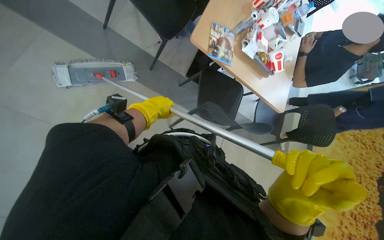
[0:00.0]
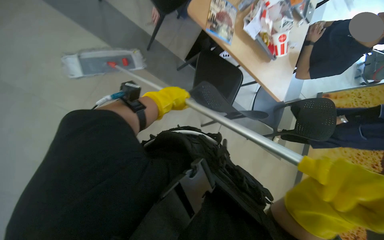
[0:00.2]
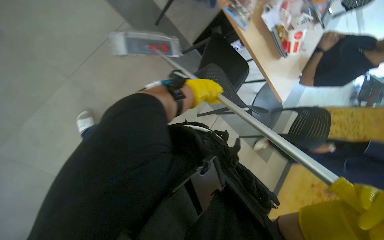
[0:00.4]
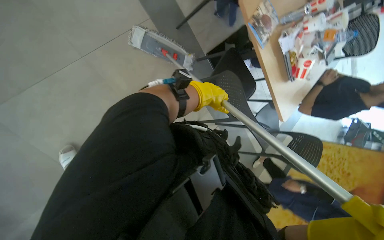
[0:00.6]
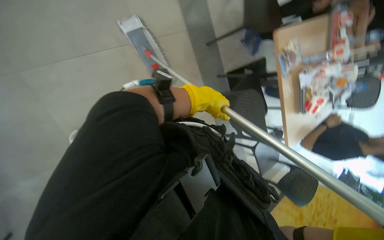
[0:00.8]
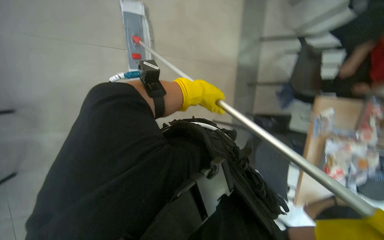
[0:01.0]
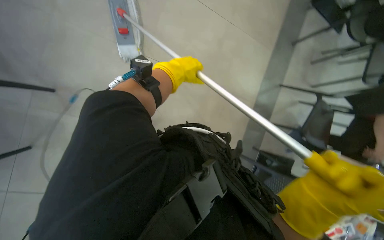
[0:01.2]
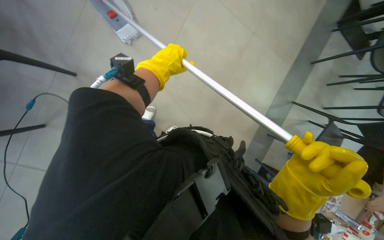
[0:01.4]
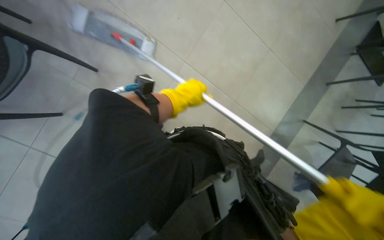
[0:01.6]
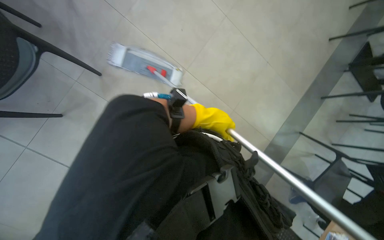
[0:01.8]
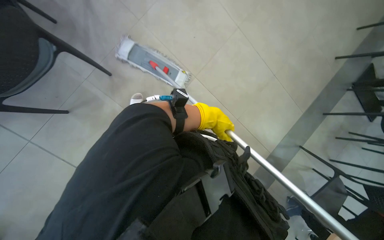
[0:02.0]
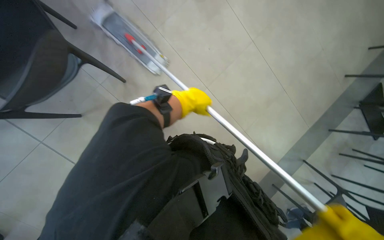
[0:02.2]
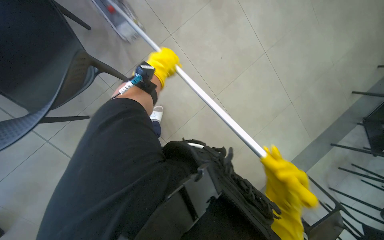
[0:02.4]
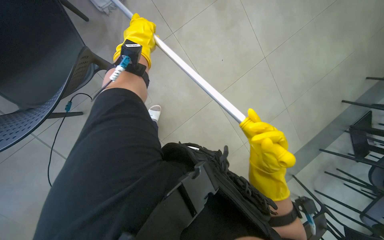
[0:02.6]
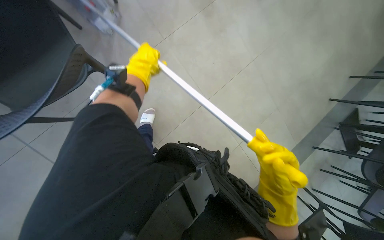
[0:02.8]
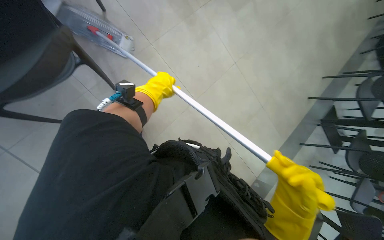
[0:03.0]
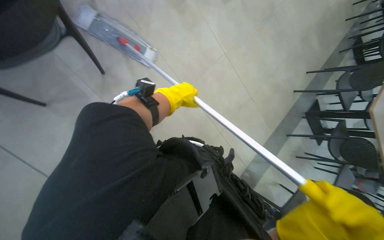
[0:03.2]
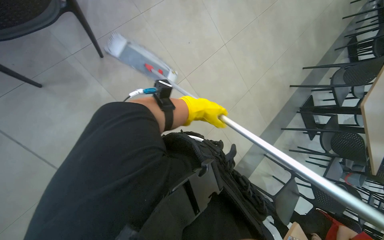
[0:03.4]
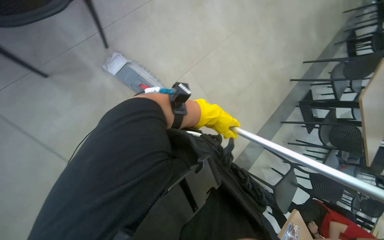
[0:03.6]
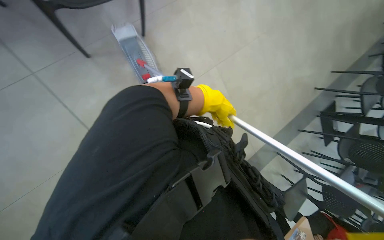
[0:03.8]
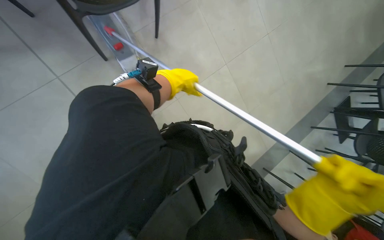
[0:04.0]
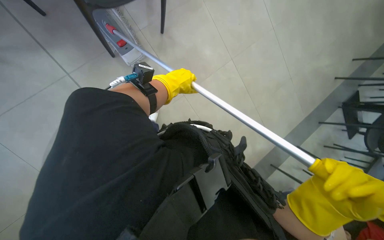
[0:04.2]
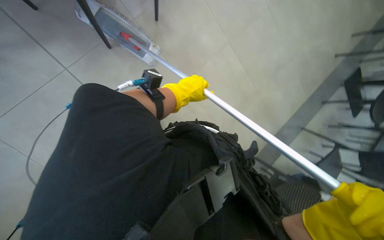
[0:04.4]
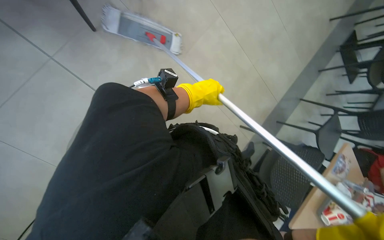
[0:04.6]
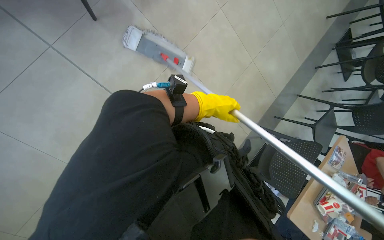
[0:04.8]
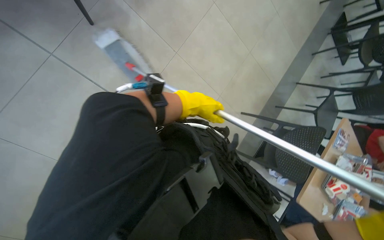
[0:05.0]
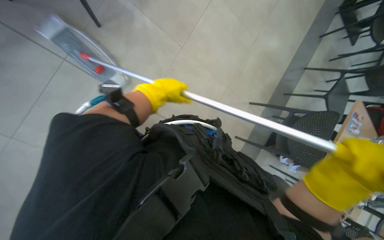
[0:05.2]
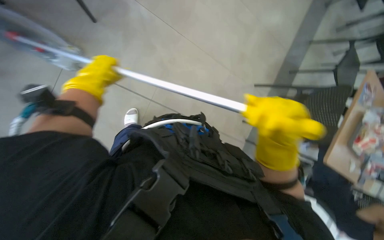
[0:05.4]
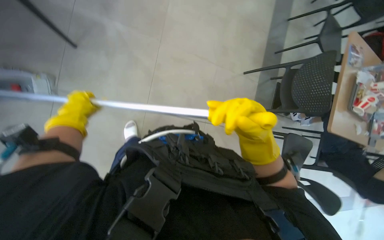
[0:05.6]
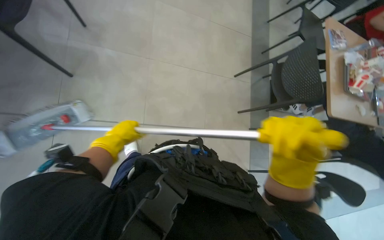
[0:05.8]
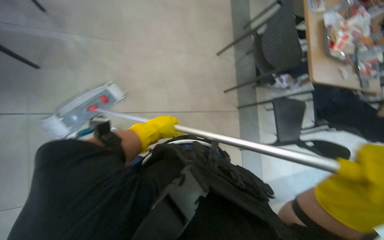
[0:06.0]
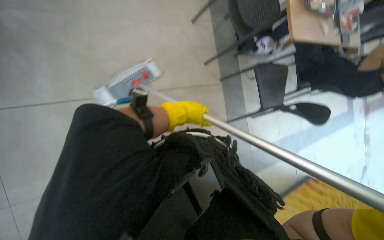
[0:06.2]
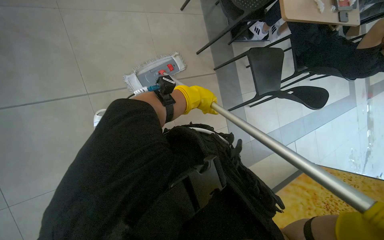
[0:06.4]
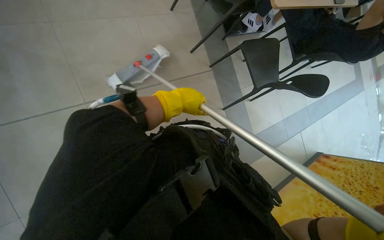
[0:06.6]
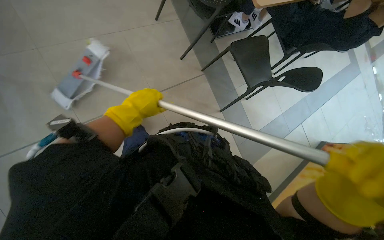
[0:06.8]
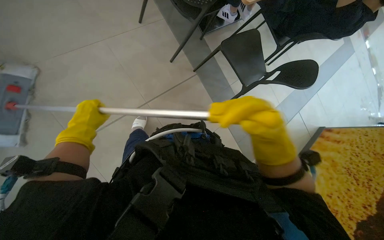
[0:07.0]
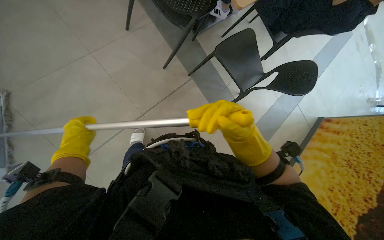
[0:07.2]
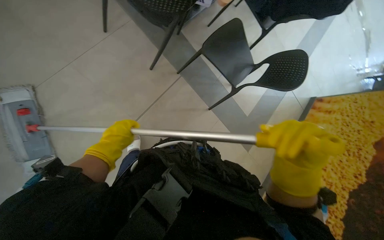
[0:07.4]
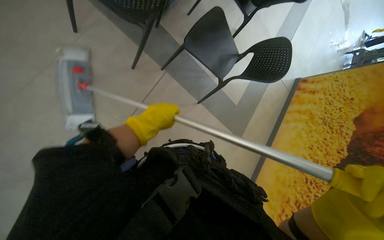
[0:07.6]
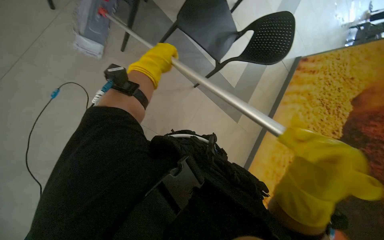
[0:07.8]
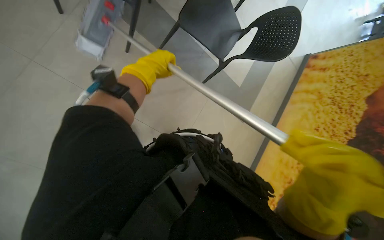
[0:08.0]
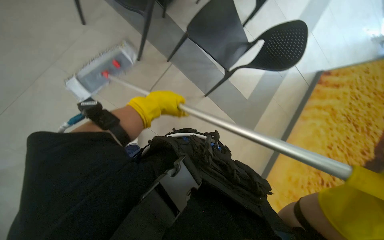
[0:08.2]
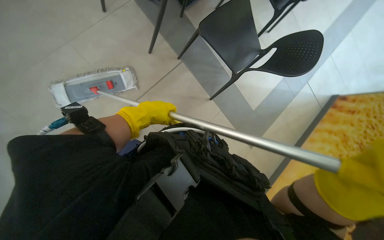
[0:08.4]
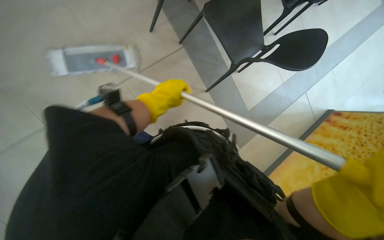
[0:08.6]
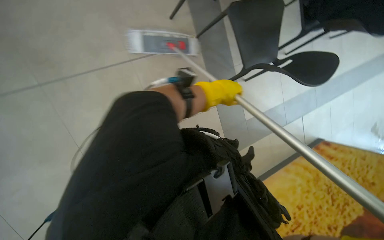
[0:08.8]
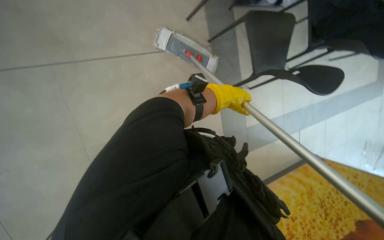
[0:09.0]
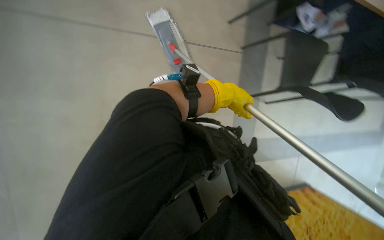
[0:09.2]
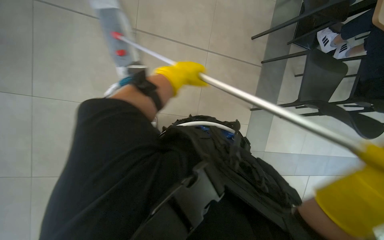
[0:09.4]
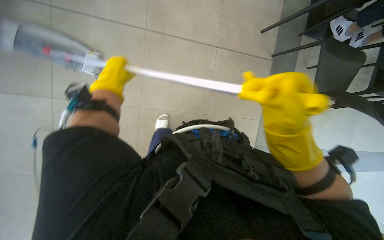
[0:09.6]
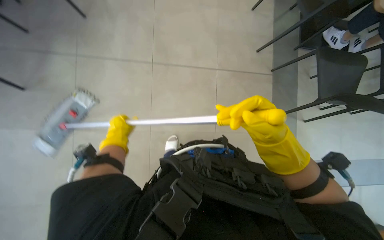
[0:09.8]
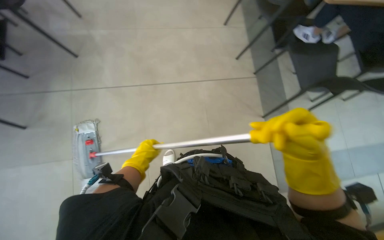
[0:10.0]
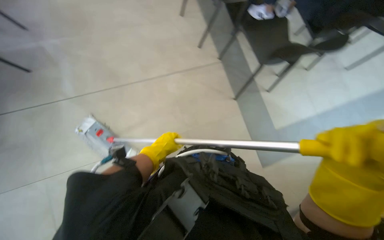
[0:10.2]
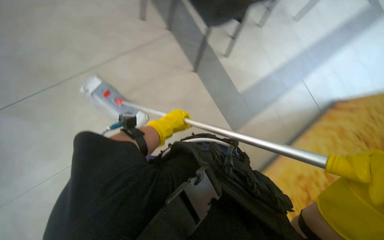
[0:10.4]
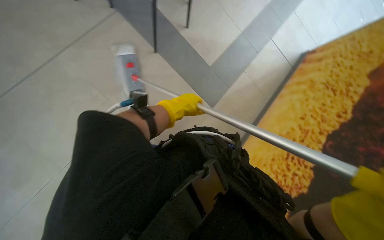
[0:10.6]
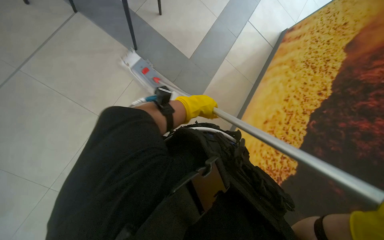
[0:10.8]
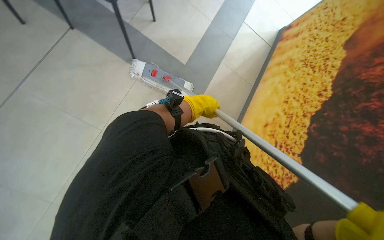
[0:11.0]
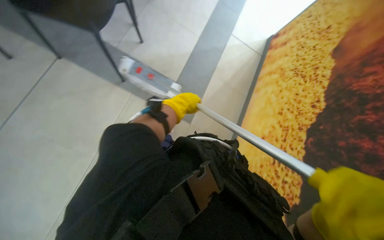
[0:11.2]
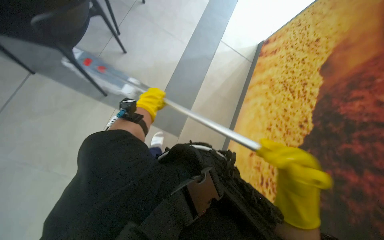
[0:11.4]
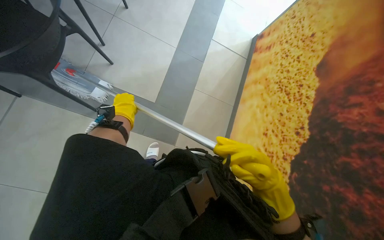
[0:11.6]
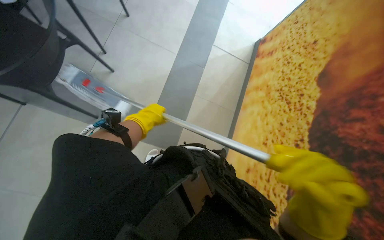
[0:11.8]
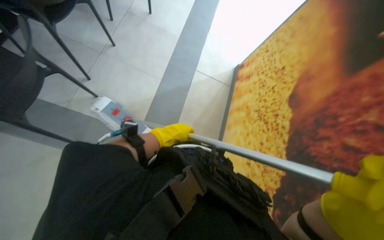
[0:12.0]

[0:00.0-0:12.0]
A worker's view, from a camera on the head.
Job: mopping floor.
The whole recording: Mopping the floor. The worker mops the floor with a flat mop, pausing to rinse and wring the mop head.
0:00.0 to 0:01.6: The wearer moves some 70 cm. The view tilts some 25 degrees upward. The scene turns roughly 90 degrees clockwise in the picture.
0:01.6 to 0:03.0: The left hand moves to the left, some 15 cm.
0:04.4 to 0:06.0: The scene turns approximately 45 degrees counterclockwise in the picture.
0:06.0 to 0:07.6: The camera is carried about 60 cm. The camera pitches downward, by about 25 degrees. Everything in view rotates about 45 degrees counterclockwise.
0:07.6 to 0:09.0: The scene rotates clockwise by about 40 degrees.
0:09.0 to 0:10.4: The left hand heads to the left, covering roughly 50 cm.
0:10.4 to 0:12.0: The camera travels roughly 90 cm. Everything in view rotates about 40 degrees counterclockwise.

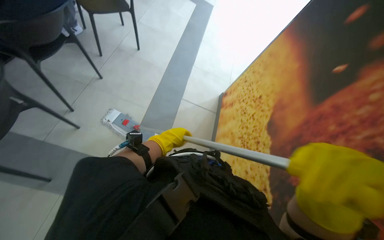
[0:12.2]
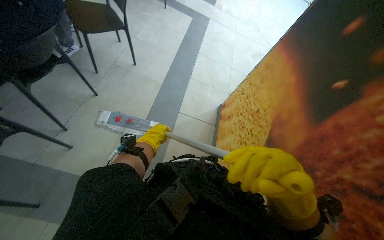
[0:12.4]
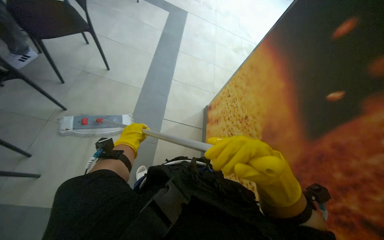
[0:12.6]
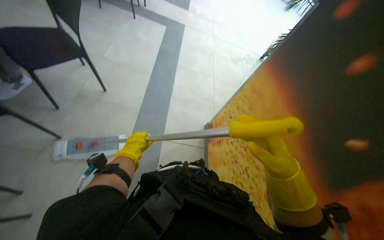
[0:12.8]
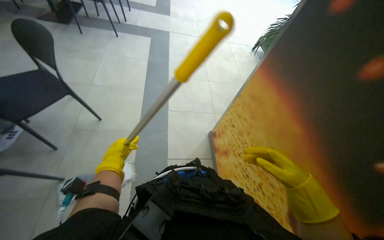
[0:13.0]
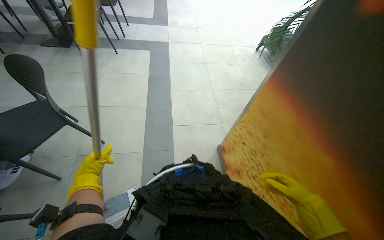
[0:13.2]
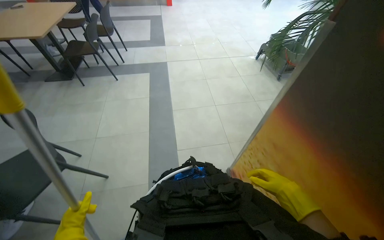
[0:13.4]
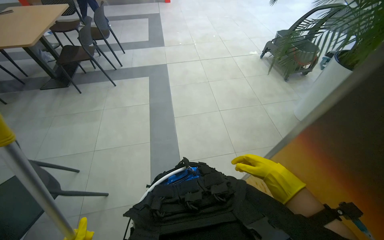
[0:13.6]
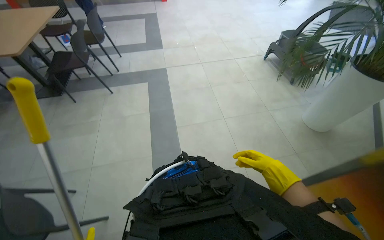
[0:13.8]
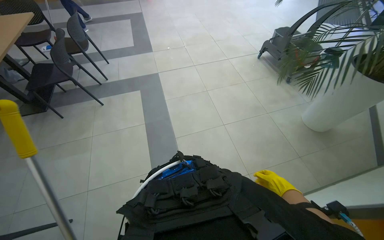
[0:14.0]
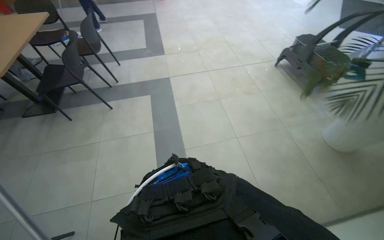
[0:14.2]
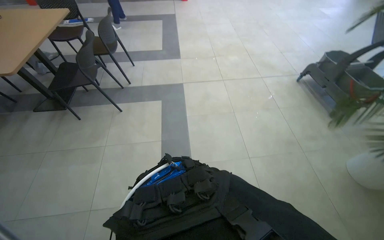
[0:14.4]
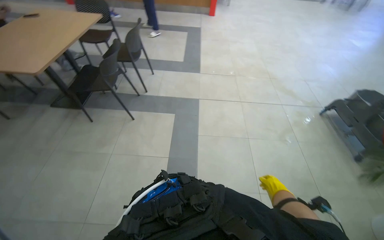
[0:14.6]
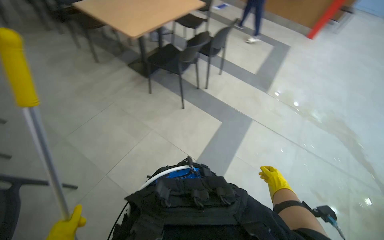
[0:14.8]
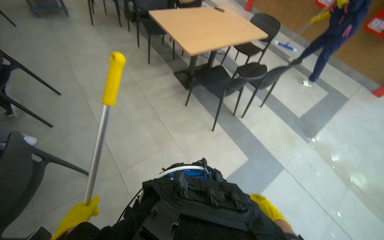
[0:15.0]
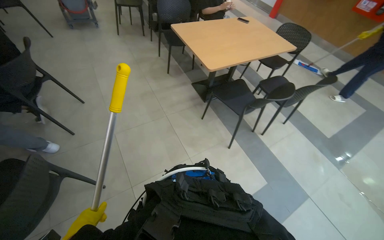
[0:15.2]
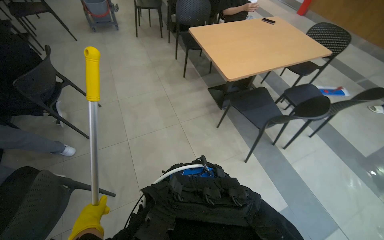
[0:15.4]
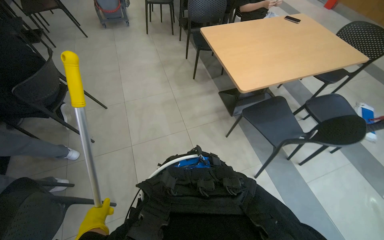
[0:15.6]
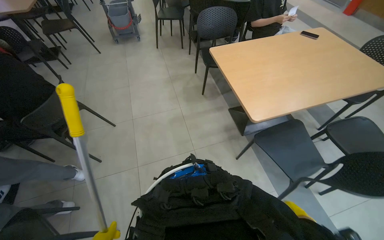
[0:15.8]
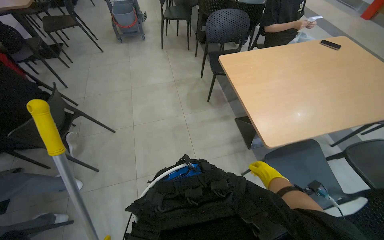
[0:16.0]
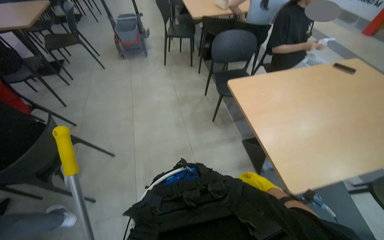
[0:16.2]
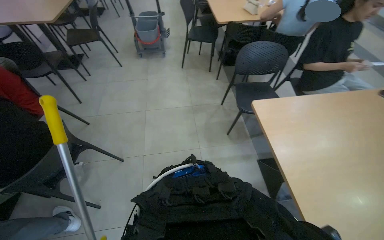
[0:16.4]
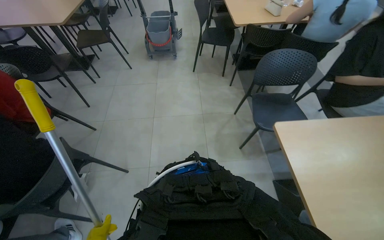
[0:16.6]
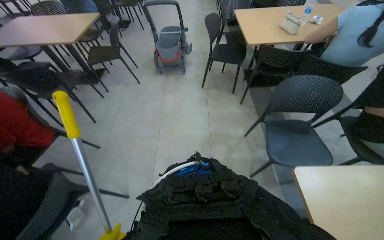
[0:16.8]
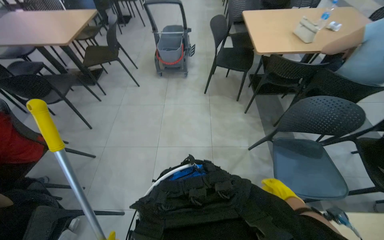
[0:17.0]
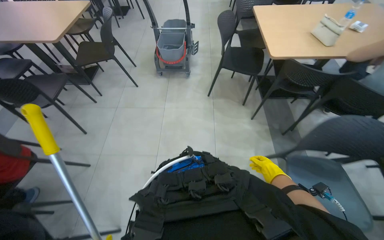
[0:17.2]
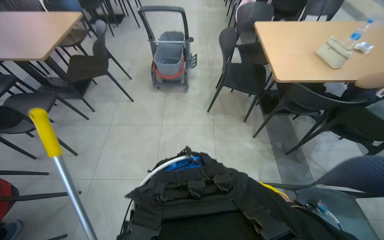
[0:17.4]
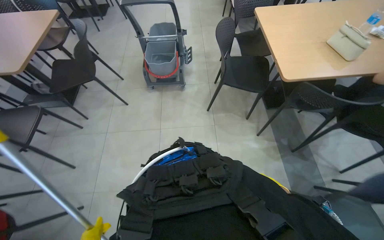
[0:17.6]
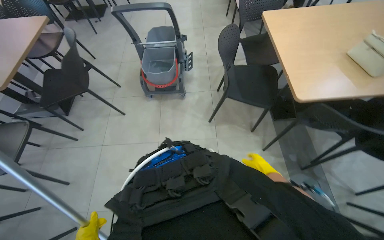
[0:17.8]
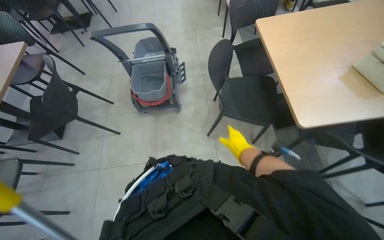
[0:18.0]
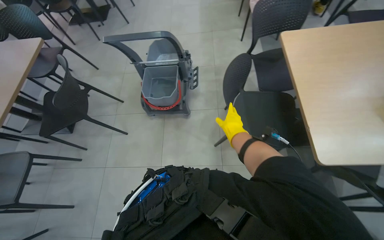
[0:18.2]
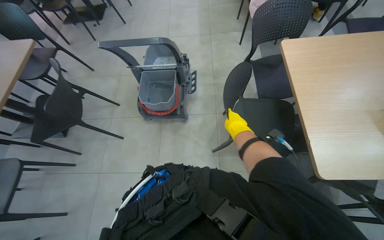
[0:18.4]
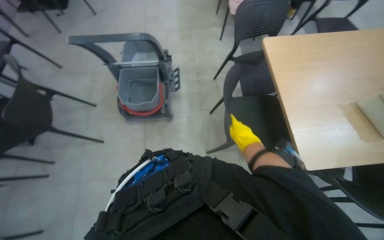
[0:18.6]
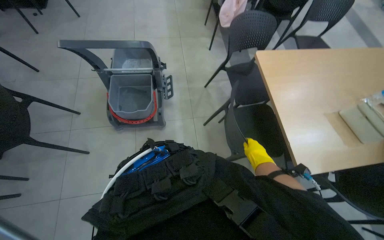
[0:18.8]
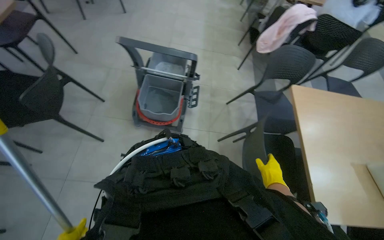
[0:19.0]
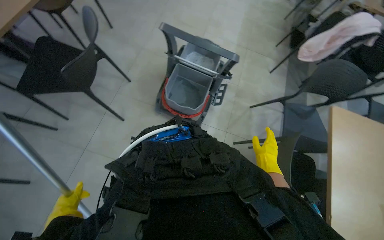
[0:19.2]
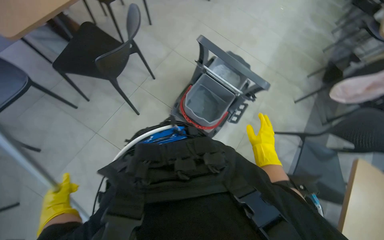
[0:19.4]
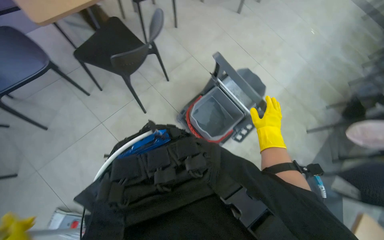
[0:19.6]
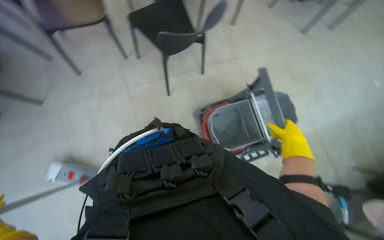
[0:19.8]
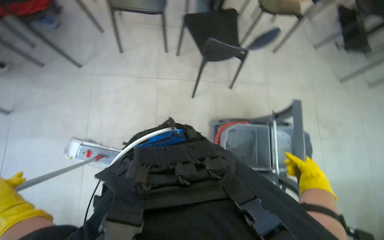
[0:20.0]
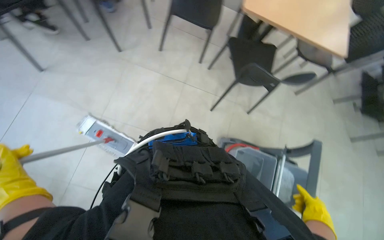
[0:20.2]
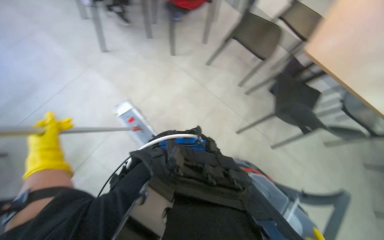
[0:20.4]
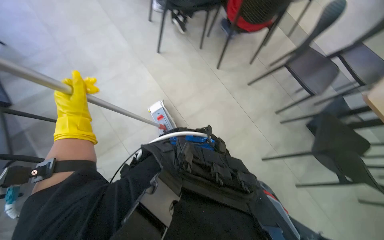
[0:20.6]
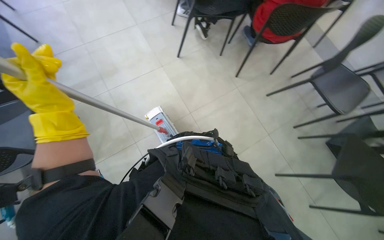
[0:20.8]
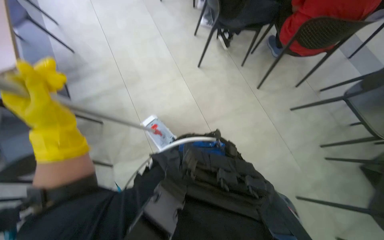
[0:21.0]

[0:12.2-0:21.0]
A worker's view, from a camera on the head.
Job: mopping floor.
The whole recording: Mopping the floor. The worker mops the floor with a flat mop, pausing to rinse and wring the mop head.
0:12.2 to 0:13.6: The camera is carried some 1 m. Everything in view rotates approximately 30 degrees counterclockwise.
0:13.6 to 0:15.2: The camera is carried approximately 1 m. The wearer looks approximately 75 degrees further to the left.
0:15.2 to 0:16.6: The wearer moves some 1 m. The wearer's head swings about 25 degrees to the left.
0:16.6 to 0:18.0: The head travels roughly 1.5 m.
0:18.0 to 0:19.6: The head travels some 60 cm. The scene rotates clockwise by some 55 degrees.
0:19.6 to 0:21.0: The head turns to the left by roughly 115 degrees. The view tips upward by some 15 degrees.
